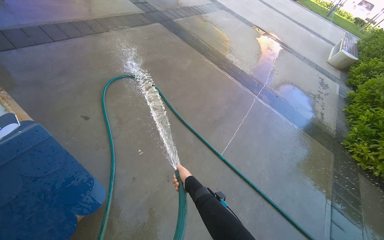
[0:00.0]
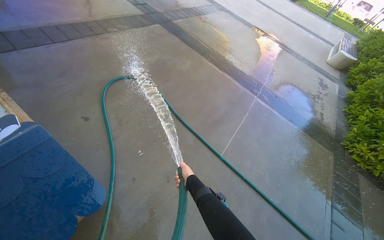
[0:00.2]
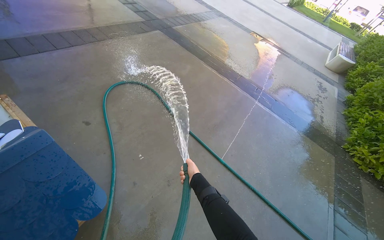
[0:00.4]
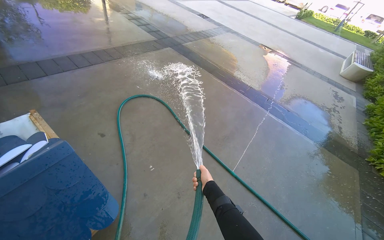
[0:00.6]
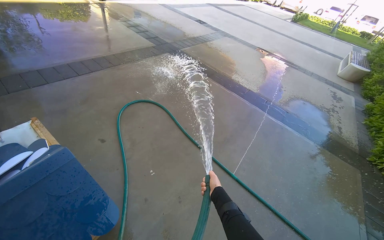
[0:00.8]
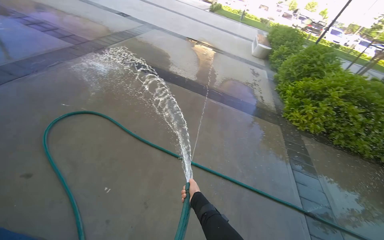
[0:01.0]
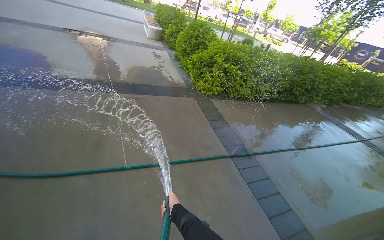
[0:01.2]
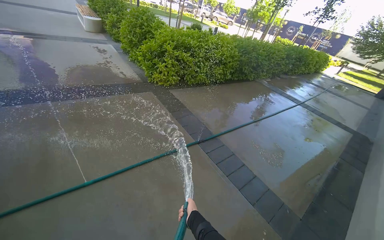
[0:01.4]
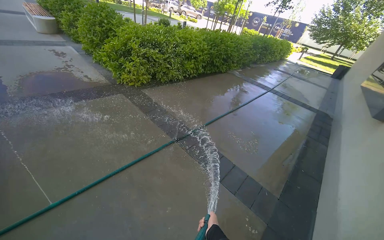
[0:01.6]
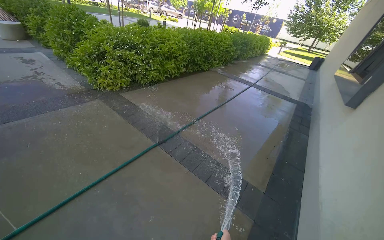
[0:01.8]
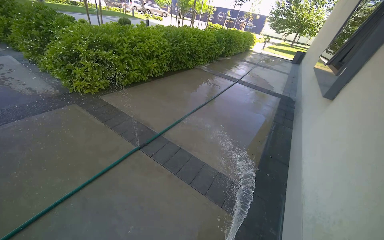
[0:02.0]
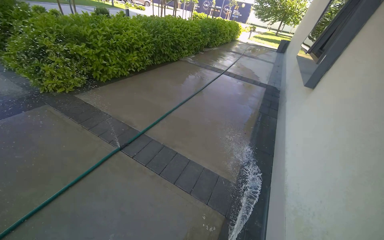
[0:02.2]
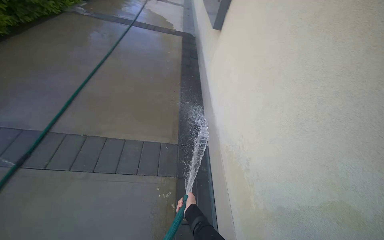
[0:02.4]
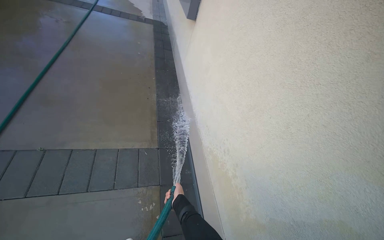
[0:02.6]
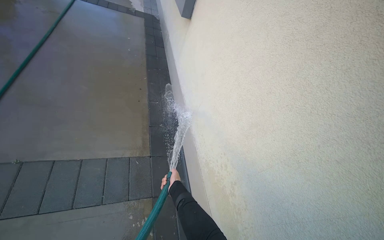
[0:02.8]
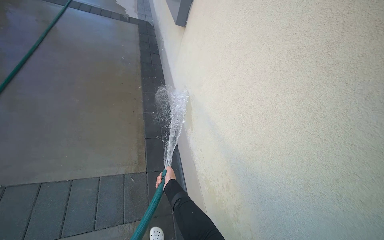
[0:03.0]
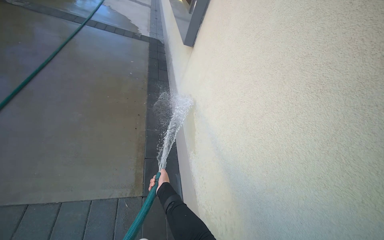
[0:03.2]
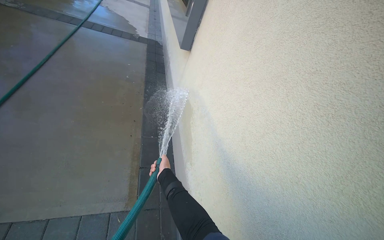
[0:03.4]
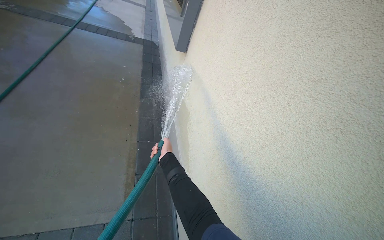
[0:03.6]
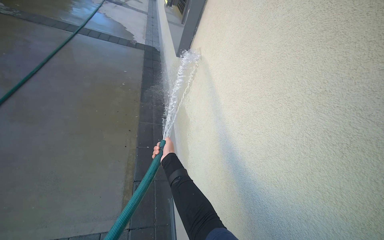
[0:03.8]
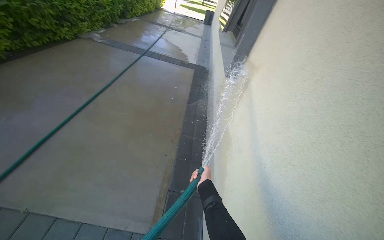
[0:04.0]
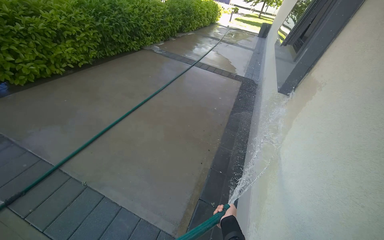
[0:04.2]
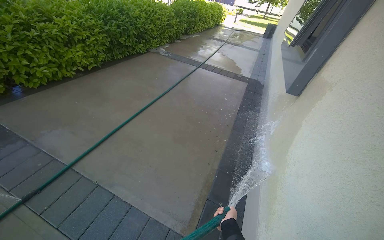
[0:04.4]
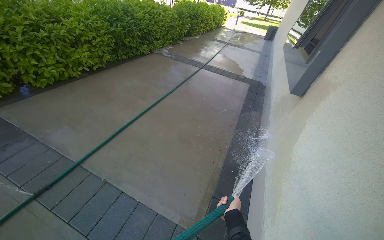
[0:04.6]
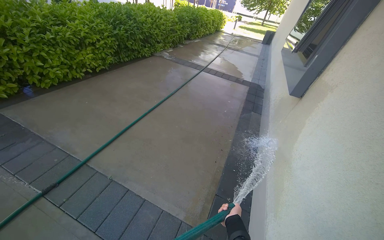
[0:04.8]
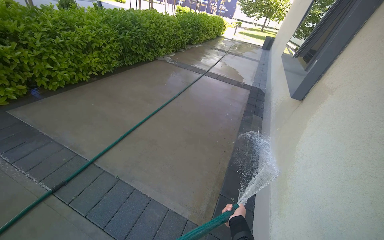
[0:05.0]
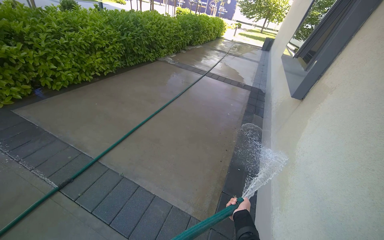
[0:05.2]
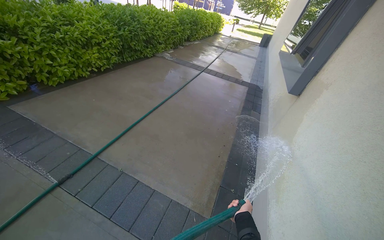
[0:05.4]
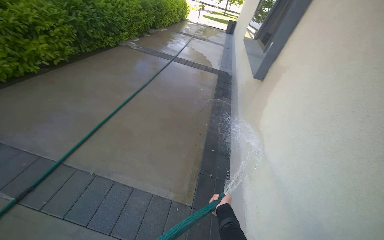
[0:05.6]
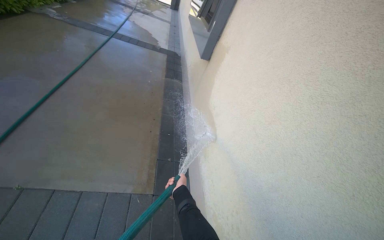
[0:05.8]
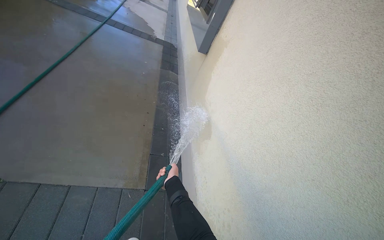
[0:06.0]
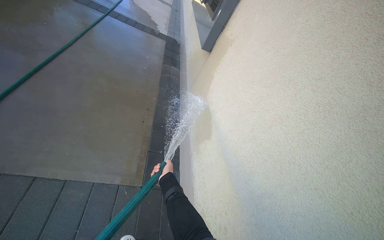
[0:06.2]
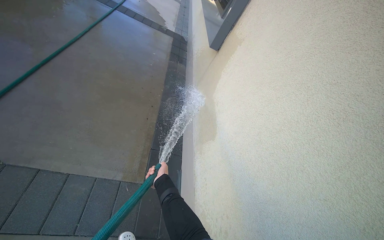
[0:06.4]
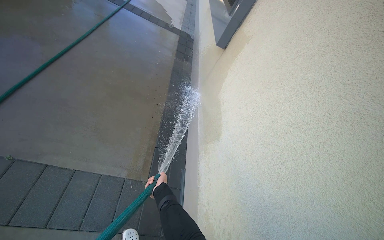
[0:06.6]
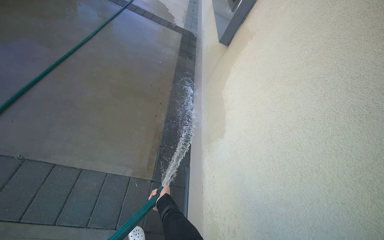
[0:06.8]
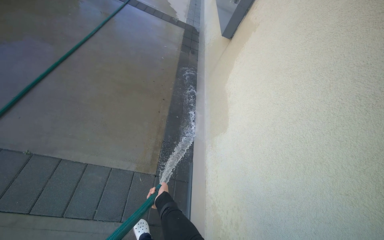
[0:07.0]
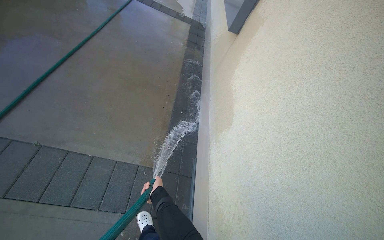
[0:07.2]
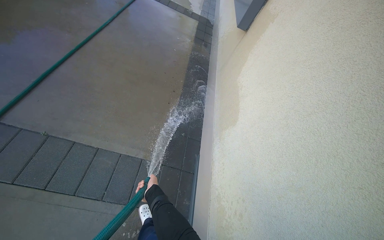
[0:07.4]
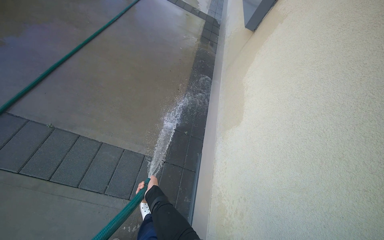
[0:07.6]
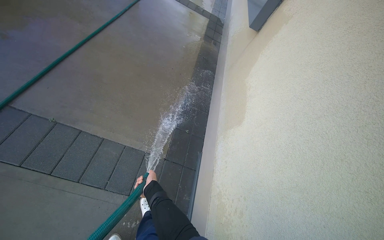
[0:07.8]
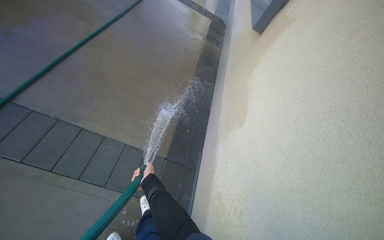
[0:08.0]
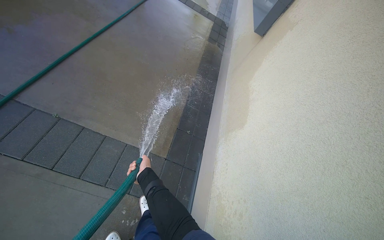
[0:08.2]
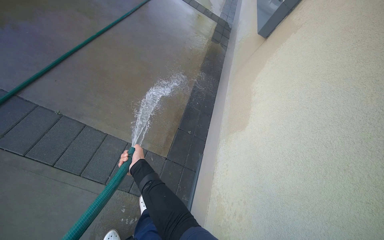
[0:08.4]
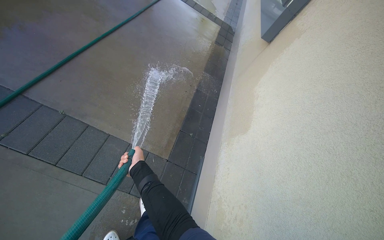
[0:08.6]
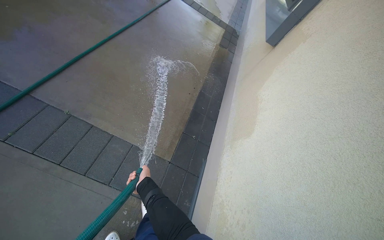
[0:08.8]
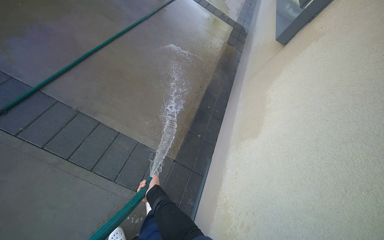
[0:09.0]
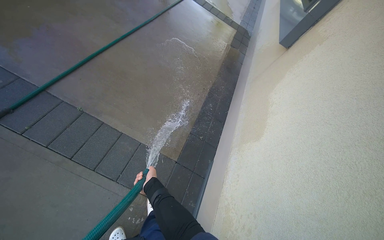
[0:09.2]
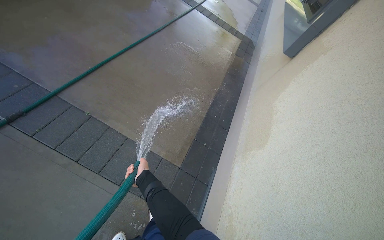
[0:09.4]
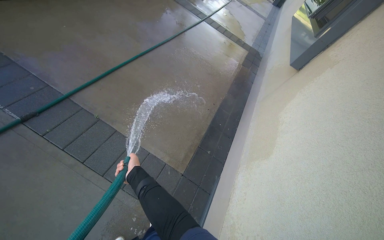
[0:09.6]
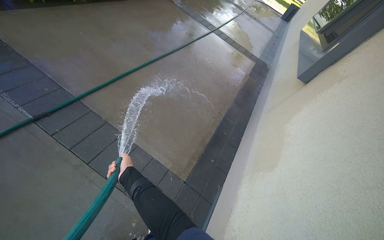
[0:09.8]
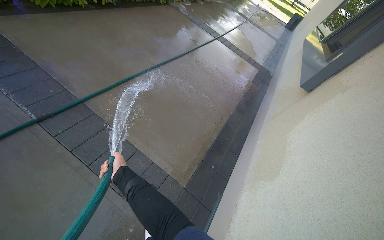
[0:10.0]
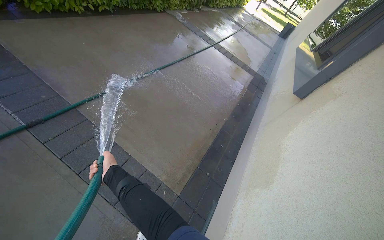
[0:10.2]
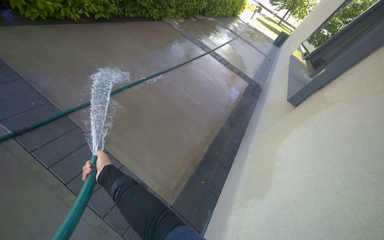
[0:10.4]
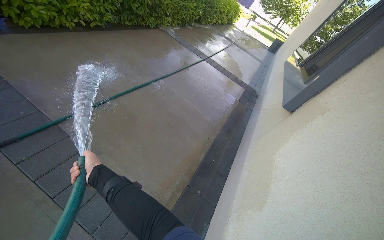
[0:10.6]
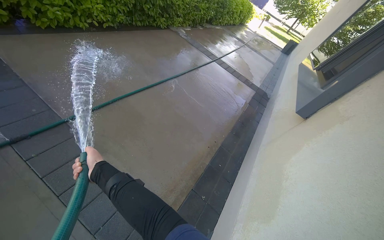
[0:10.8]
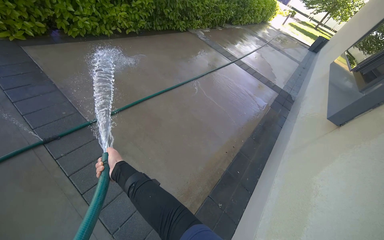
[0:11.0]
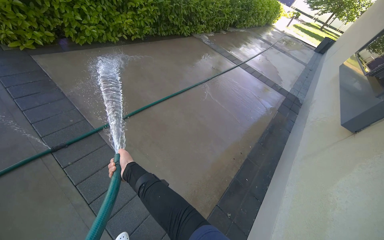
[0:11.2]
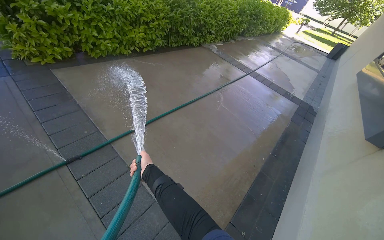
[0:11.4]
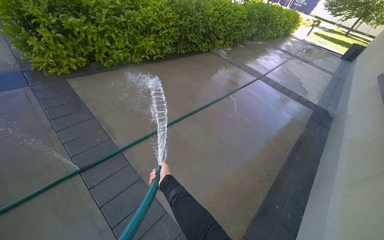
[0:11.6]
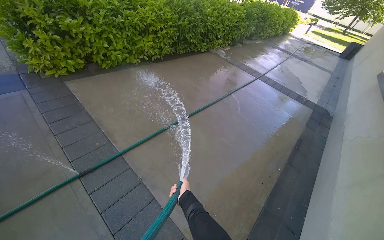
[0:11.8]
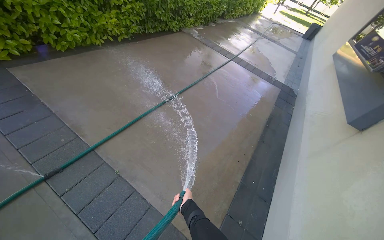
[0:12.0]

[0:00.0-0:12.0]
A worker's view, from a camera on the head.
Job: wiping surfaces.
The whole recording: Spraying water on sidewalk. The worker sprays water onto the sidewalk using a hose.
0:00.0 to 0:01.6: The head travels roughly 40 cm. The wearer's head swings approximately 85 degrees to the right.
0:01.6 to 0:03.0: The wearer moves approximately 1 m. The wearer's head swings roughly 60 degrees to the right. The view tilts some 25 degrees downward.
0:03.0 to 0:04.4: The view pans to the left by about 20 degrees.
0:04.4 to 0:06.0: The camera travels approximately 70 cm. The wearer looks about 35 degrees further to the right.
0:06.0 to 0:07.6: The right hand shifts some 15 cm to the left.
0:09.0 to 0:10.4: The wearer looks about 15 degrees further upward. The right hand moves up the picture and to the left, about 25 cm.
0:10.4 to 0:12.0: The right hand heads farther from the camera and to the right, covering approximately 25 cm.

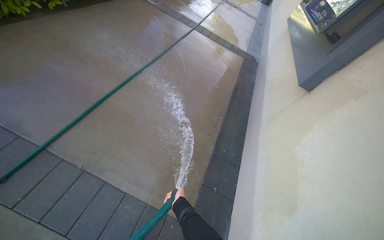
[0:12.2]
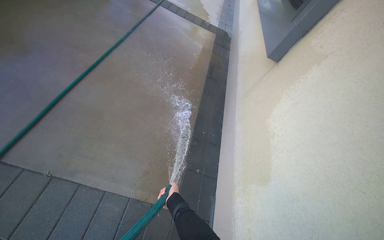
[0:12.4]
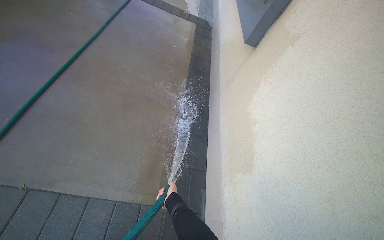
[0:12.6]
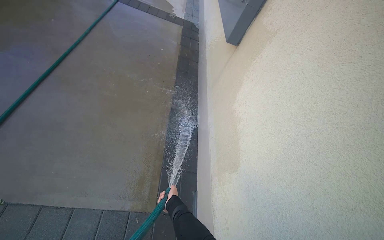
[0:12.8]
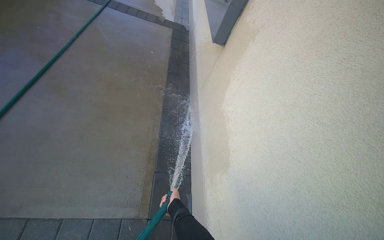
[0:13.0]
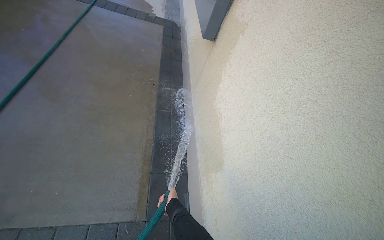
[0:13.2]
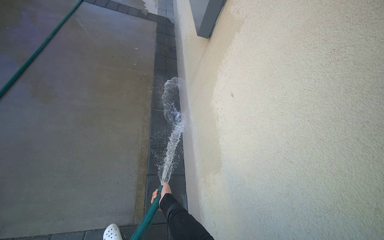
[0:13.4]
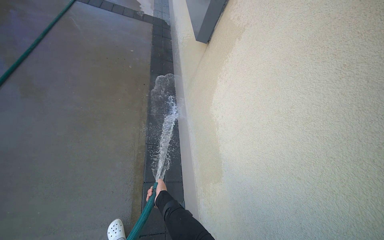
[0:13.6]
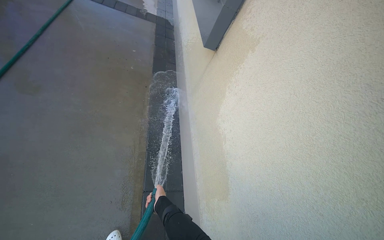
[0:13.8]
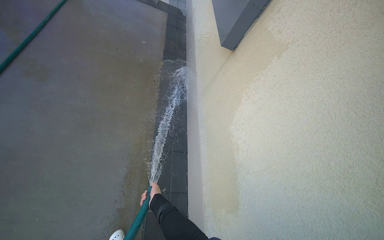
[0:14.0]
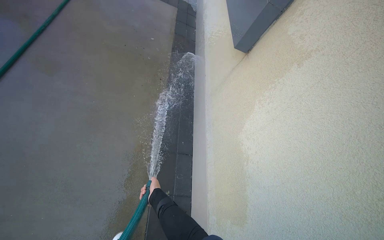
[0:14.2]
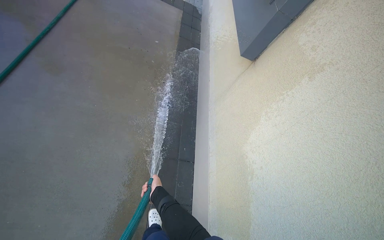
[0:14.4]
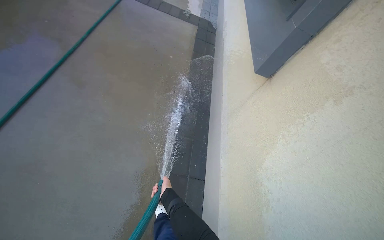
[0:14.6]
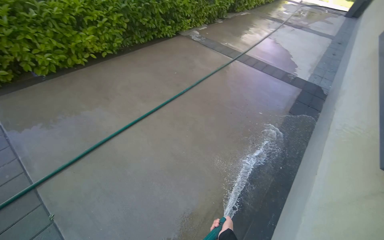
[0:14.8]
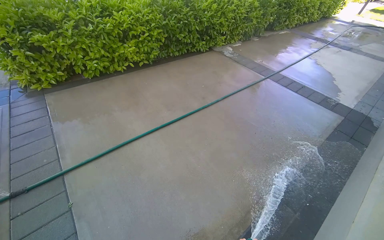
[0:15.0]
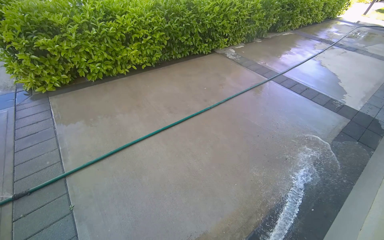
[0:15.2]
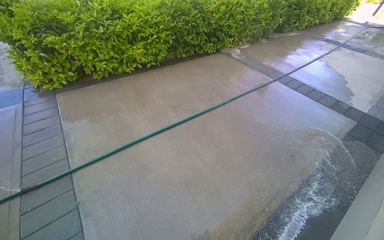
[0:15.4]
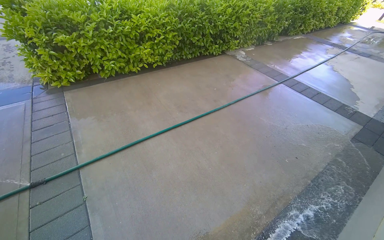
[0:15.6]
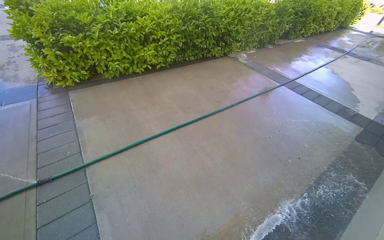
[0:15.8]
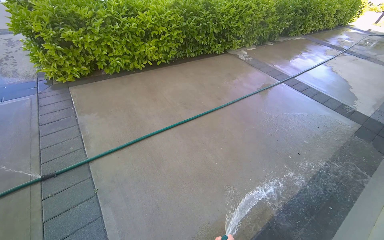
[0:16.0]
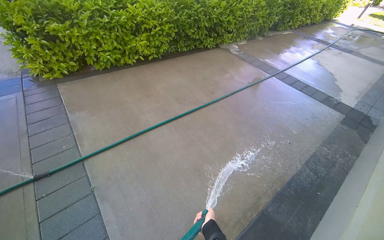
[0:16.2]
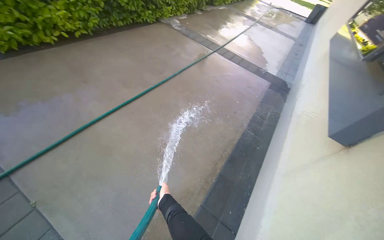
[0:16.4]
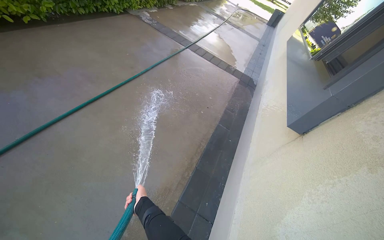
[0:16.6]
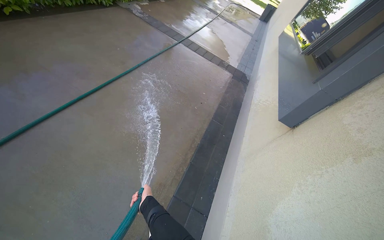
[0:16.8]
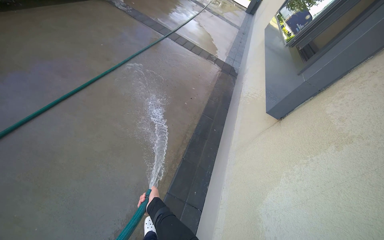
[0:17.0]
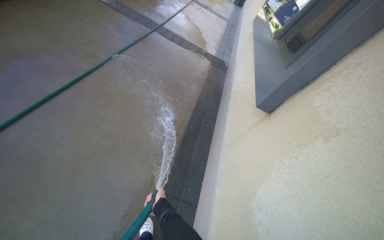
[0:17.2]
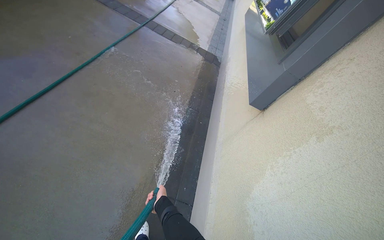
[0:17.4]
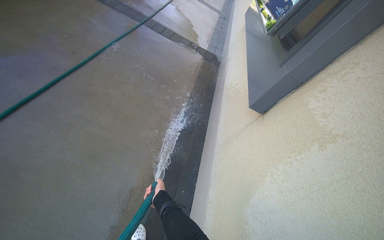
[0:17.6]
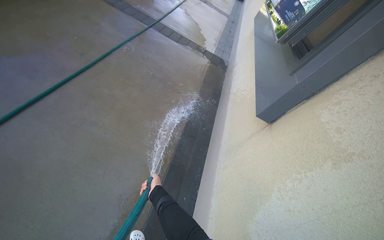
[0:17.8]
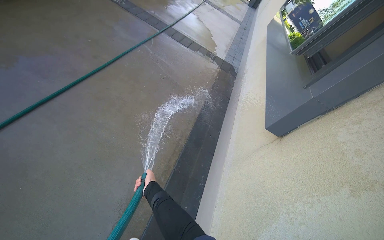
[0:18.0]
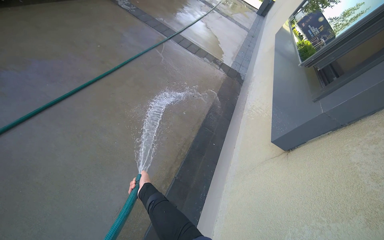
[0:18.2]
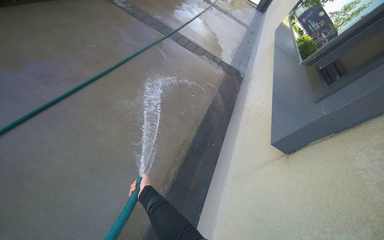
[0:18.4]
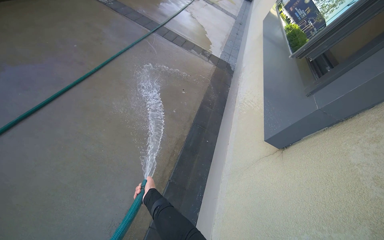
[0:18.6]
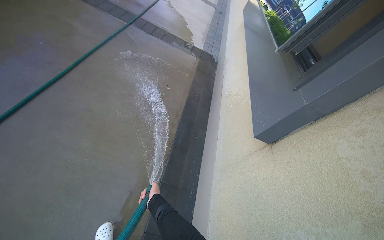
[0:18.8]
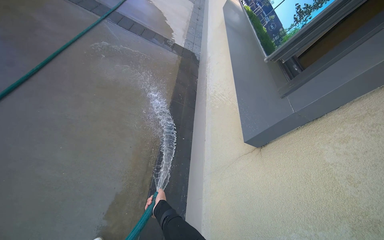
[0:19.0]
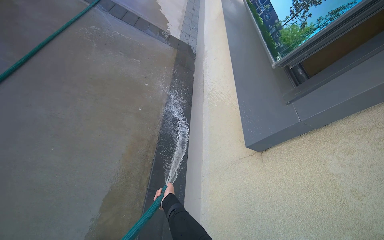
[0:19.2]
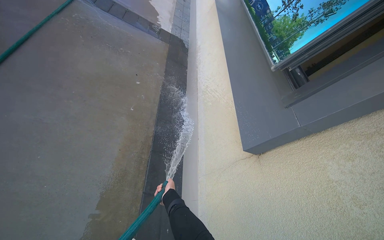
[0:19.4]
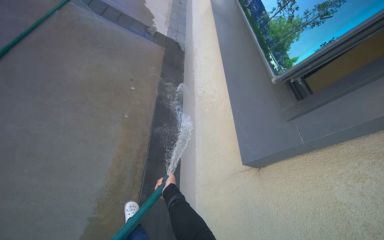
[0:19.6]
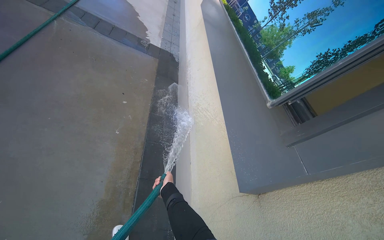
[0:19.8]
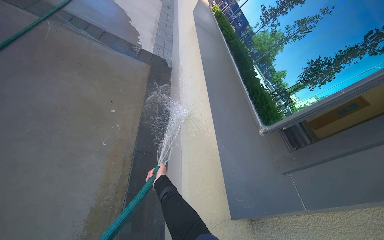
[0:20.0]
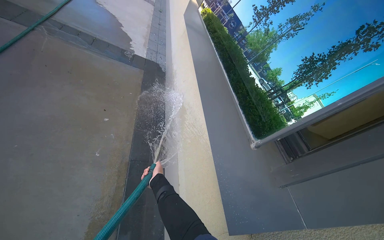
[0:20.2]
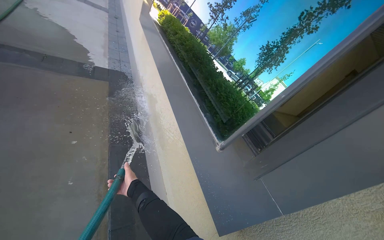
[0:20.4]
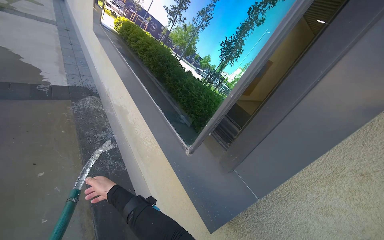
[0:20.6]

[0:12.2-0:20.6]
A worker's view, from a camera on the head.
Job: wiping surfaces.
The whole recording: Spraying water on sidewalk. The worker sprays water onto the sidewalk using a hose.
0:12.2 to 0:13.6: The wearer moves about 40 cm. The wearer's head swings some 30 degrees to the right.
0:13.6 to 0:15.0: The camera is carried some 50 cm. The head rotates approximately 60 degrees to the left. The wearer looks about 20 degrees further upward.
0:15.0 to 0:16.4: The camera is aimed some 20 degrees further to the right.
0:16.4 to 0:17.8: The view swings about 20 degrees to the right. The right hand moves up the picture, approximately 10 cm.
0:17.8 to 0:19.2: The wearer moves some 40 cm.
0:19.2 to 0:20.6: The camera travels some 50 cm. The wearer looks about 35 degrees further to the right.
